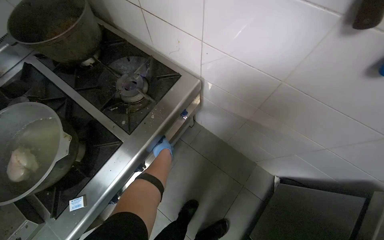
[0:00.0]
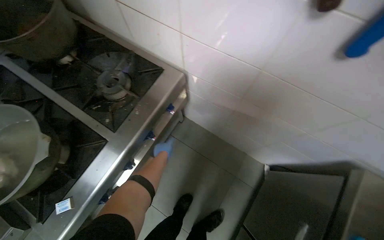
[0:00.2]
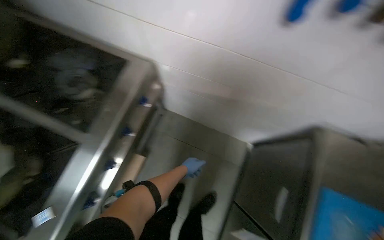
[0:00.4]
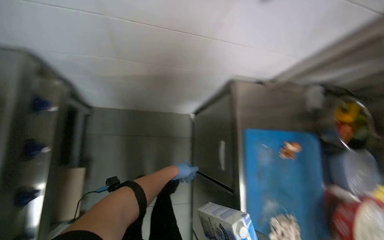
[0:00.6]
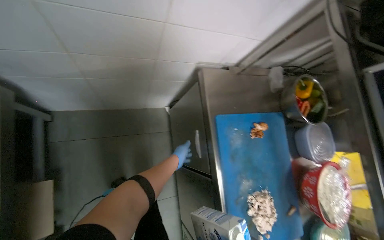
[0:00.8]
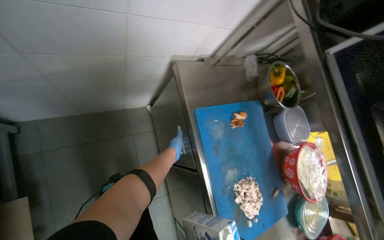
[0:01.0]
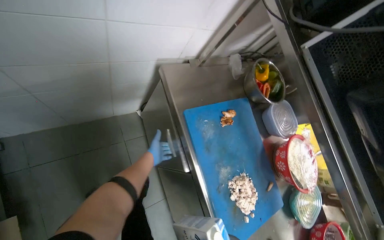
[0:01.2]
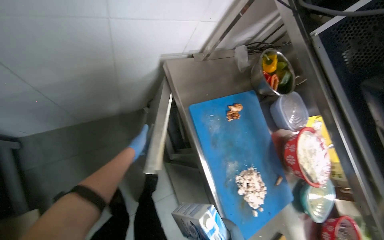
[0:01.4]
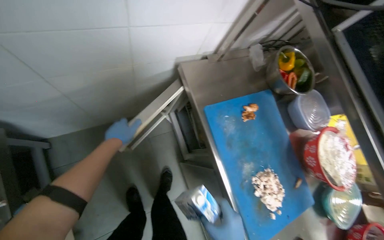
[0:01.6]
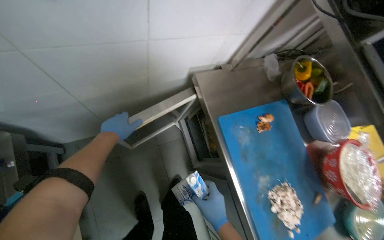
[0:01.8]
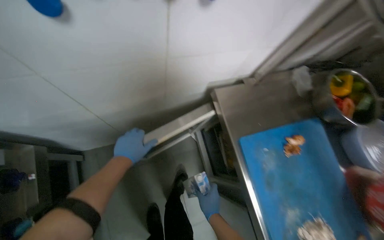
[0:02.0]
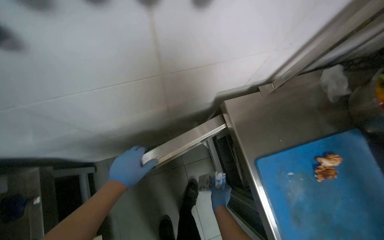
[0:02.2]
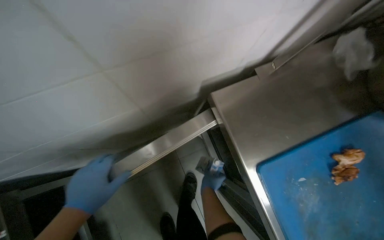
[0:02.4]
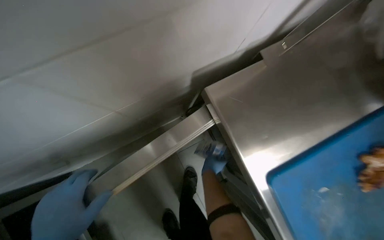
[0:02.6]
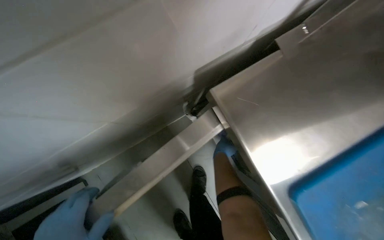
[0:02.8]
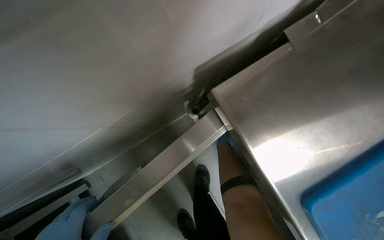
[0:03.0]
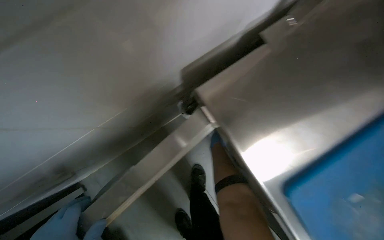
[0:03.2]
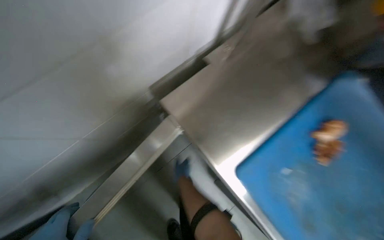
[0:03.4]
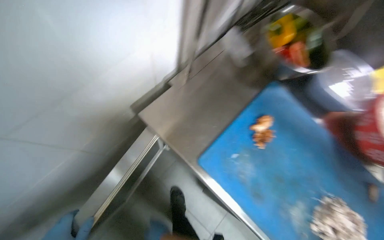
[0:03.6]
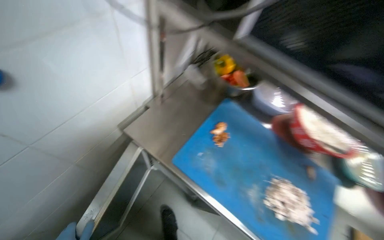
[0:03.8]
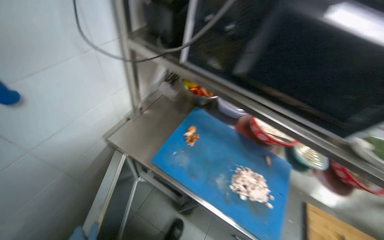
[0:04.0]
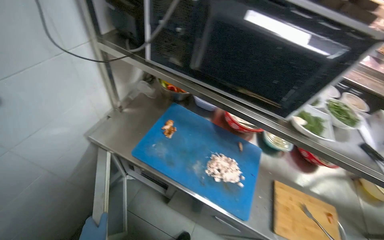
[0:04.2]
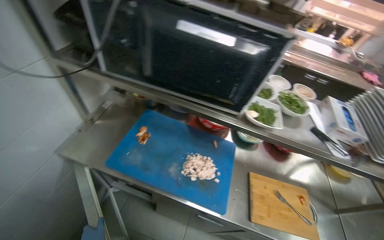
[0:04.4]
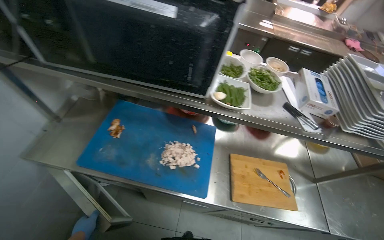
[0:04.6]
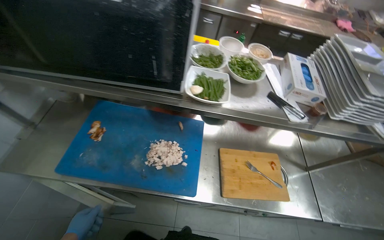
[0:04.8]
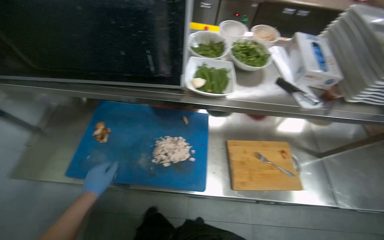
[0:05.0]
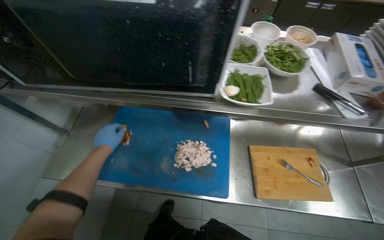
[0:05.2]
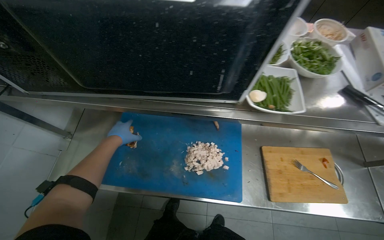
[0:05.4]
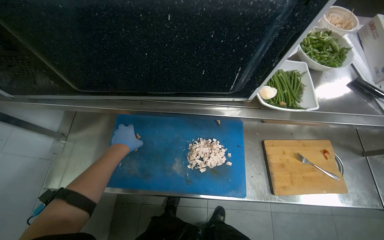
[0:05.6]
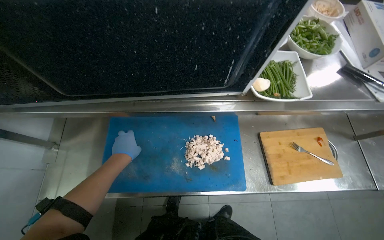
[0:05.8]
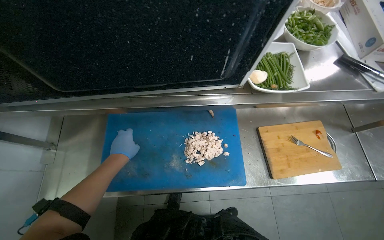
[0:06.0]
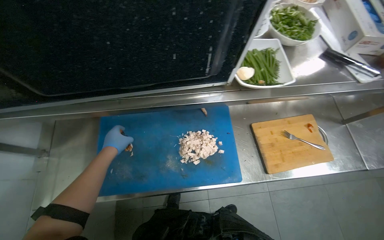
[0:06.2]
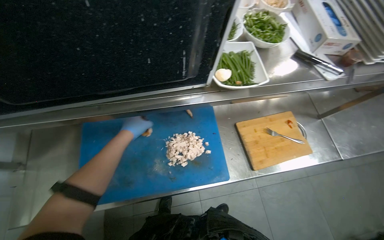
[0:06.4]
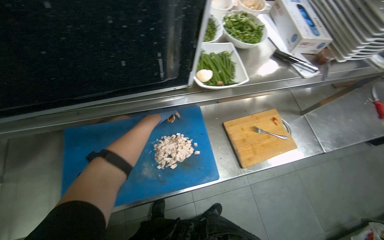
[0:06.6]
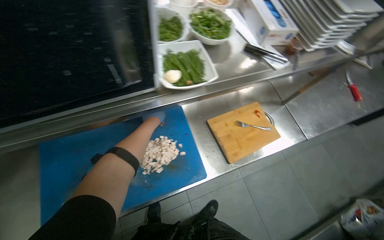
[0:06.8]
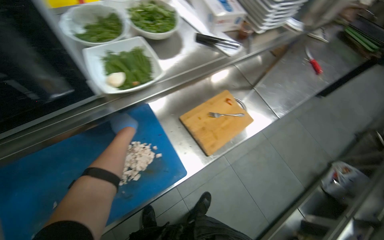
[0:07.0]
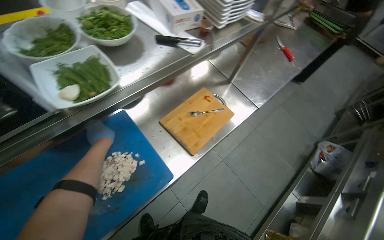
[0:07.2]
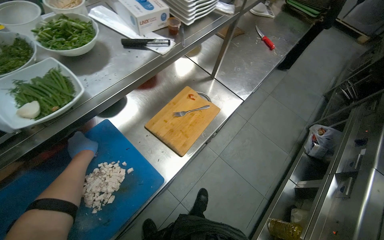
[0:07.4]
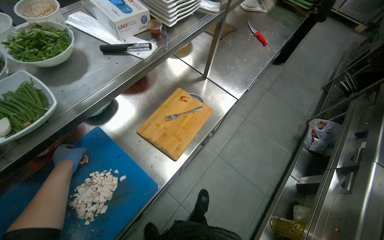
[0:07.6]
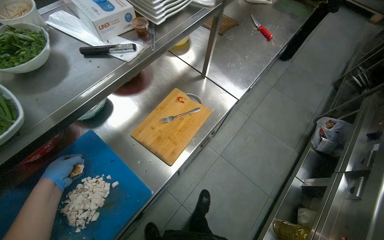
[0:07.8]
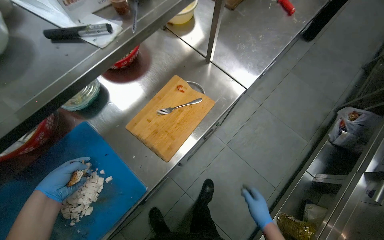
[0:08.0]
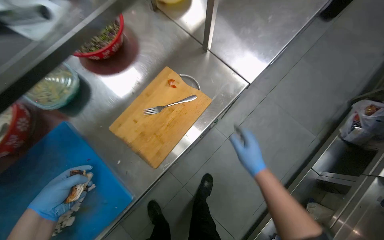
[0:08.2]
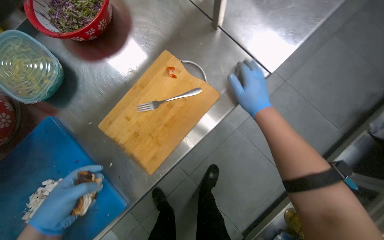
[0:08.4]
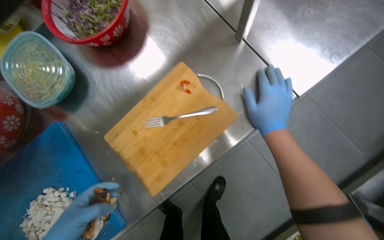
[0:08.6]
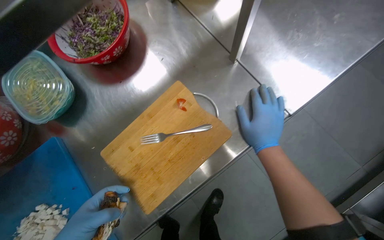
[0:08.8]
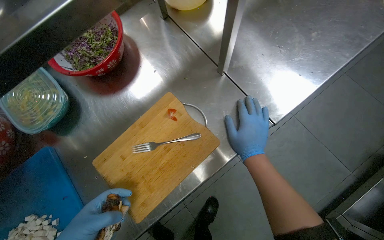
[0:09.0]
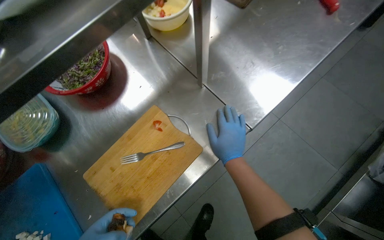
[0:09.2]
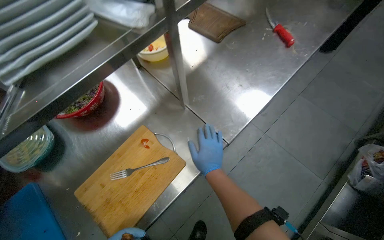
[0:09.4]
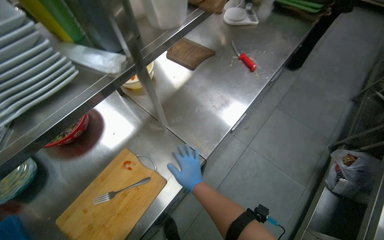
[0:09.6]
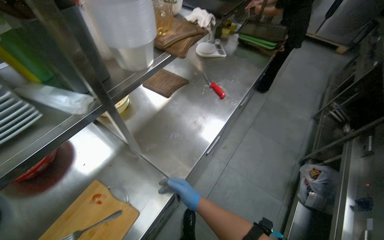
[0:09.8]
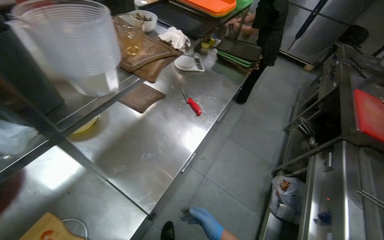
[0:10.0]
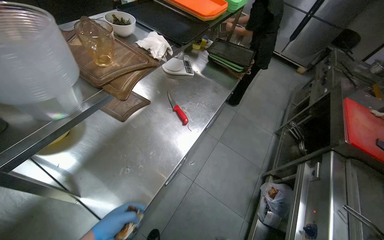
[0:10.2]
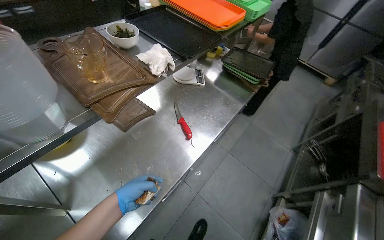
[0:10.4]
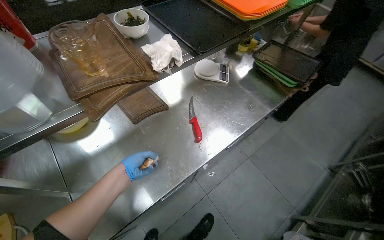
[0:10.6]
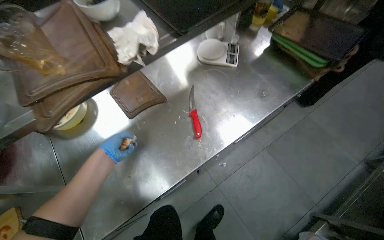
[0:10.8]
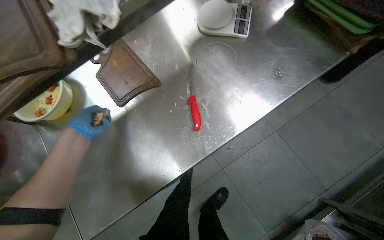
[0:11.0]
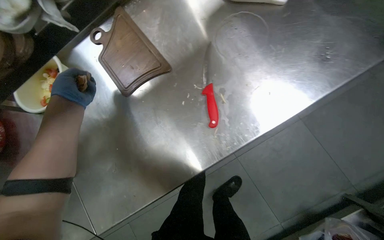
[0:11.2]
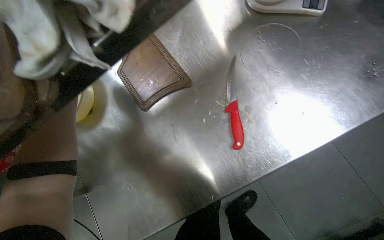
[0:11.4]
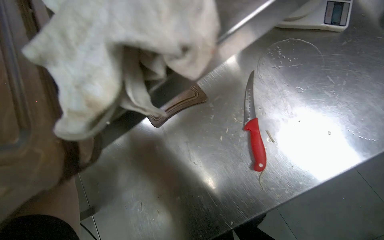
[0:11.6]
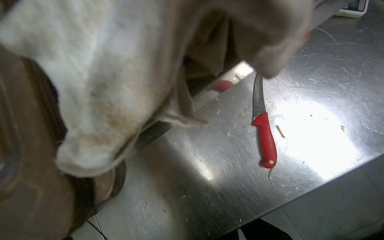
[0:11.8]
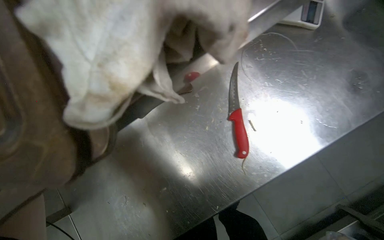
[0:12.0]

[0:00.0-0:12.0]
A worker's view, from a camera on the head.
Job: preparing food.
The whole recording: Organizing kitchen items. The worker organizes the kitchen items.
0:00.0 to 0:01.6: The head rotates approximately 60 degrees to the right. The wearer looks roughly 15 degrees further downward.
0:01.6 to 0:03.0: The camera is carried roughly 50 cm. The camera sweeps to the left, by roughly 15 degrees.
0:03.0 to 0:04.4: The camera travels approximately 70 cm. The wearer's head swings about 45 degrees to the right. The camera pitches upward, by about 25 degrees.
0:04.4 to 0:06.0: The wearer looks some 20 degrees further downward.
0:06.0 to 0:07.6: The head turns to the right by some 45 degrees.
0:07.6 to 0:09.0: The head travels some 50 cm. The view tips downward by approximately 15 degrees.
0:09.0 to 0:10.4: The camera is carried some 50 cm. The view swings some 15 degrees to the right. The view tips upward by approximately 25 degrees.
0:10.4 to 0:12.0: The camera is carried roughly 50 cm. The camera sweeps to the left, by about 20 degrees. The view tips downward by about 25 degrees.

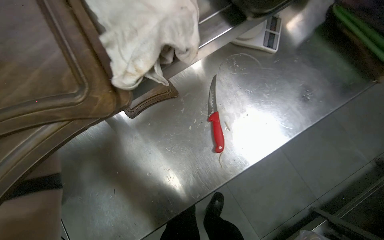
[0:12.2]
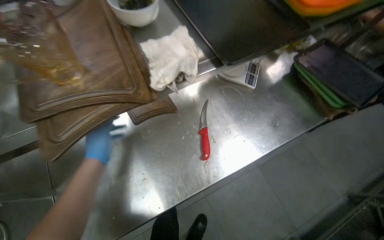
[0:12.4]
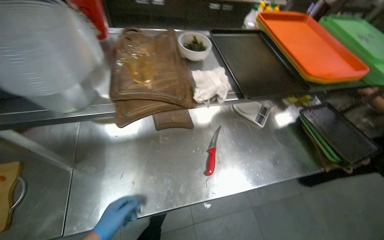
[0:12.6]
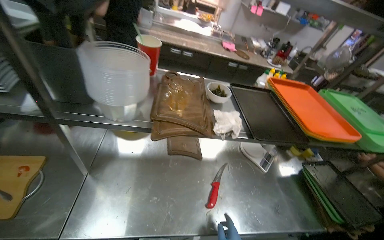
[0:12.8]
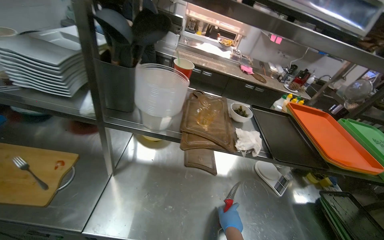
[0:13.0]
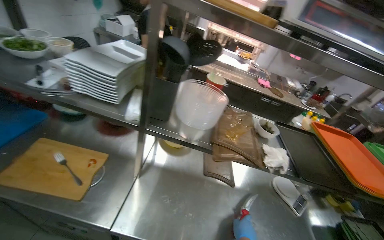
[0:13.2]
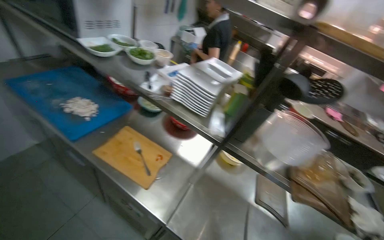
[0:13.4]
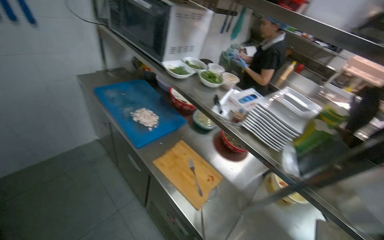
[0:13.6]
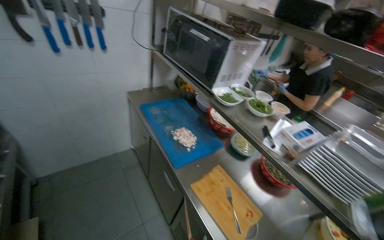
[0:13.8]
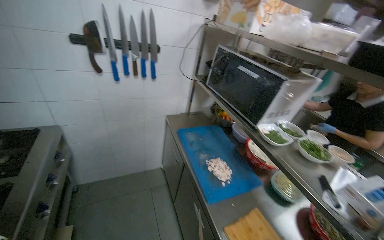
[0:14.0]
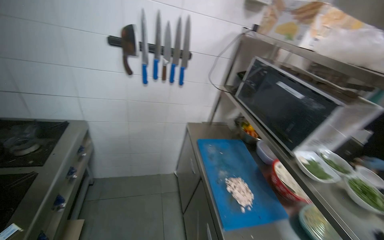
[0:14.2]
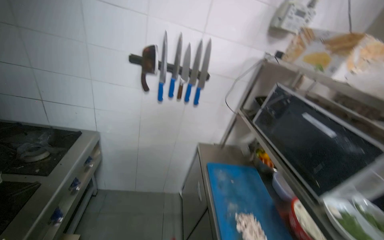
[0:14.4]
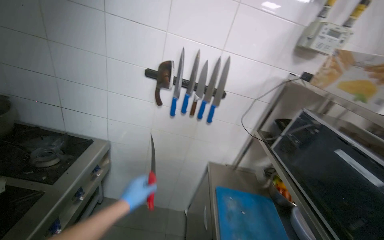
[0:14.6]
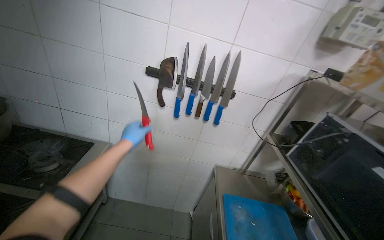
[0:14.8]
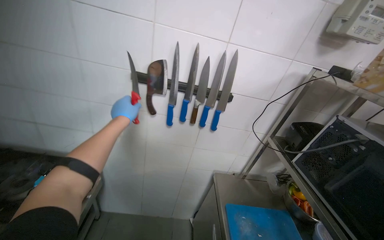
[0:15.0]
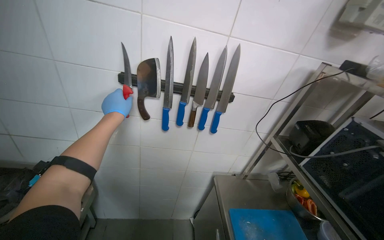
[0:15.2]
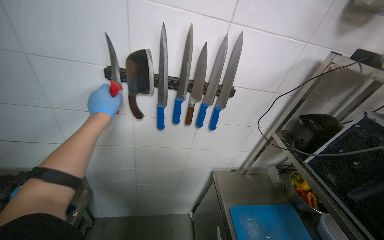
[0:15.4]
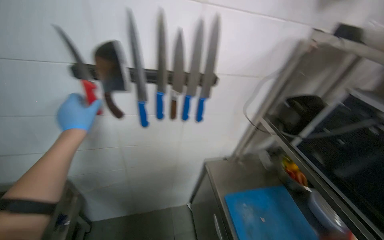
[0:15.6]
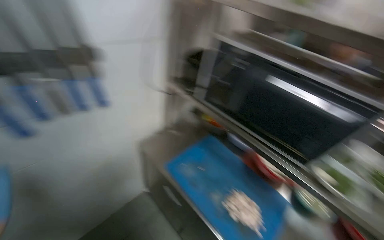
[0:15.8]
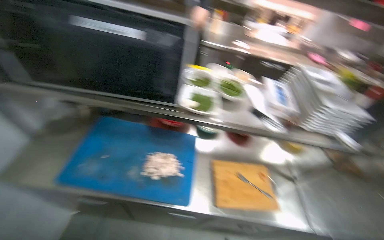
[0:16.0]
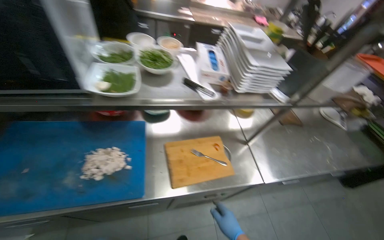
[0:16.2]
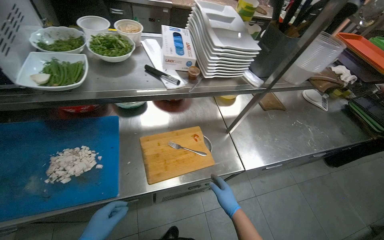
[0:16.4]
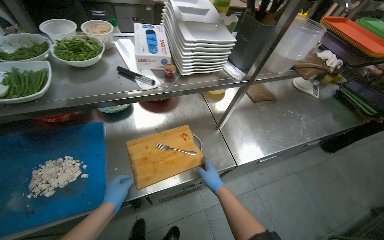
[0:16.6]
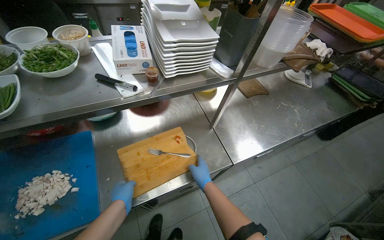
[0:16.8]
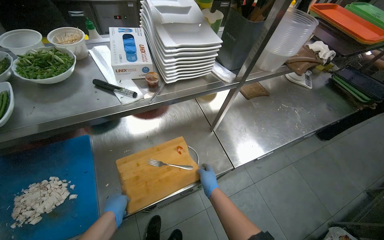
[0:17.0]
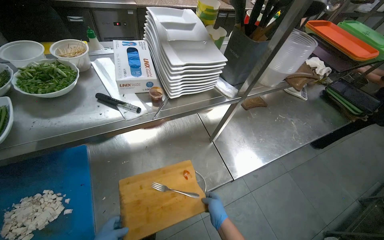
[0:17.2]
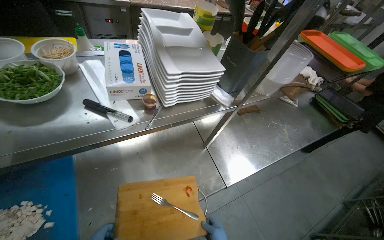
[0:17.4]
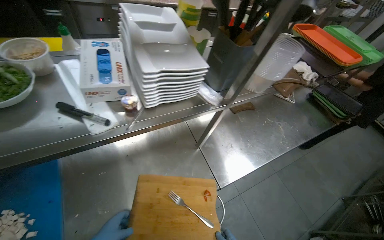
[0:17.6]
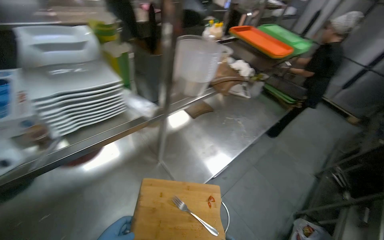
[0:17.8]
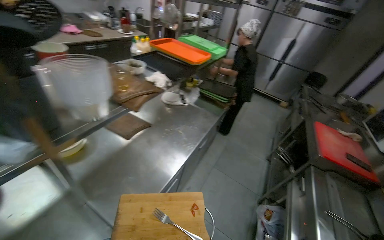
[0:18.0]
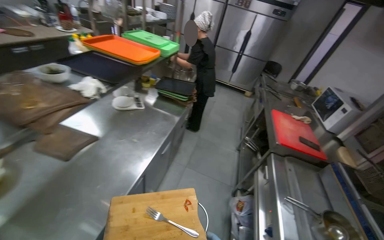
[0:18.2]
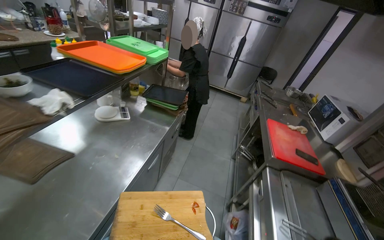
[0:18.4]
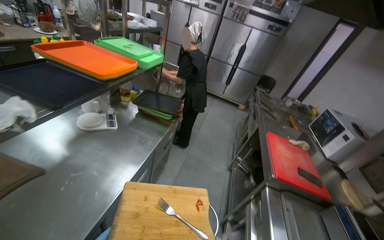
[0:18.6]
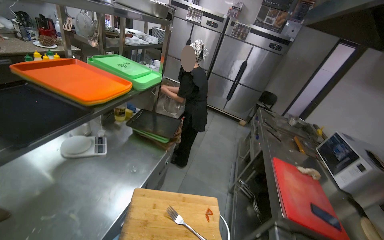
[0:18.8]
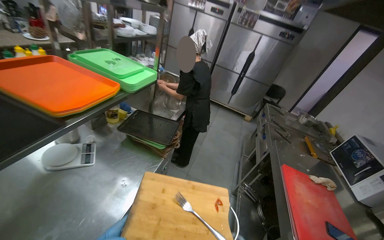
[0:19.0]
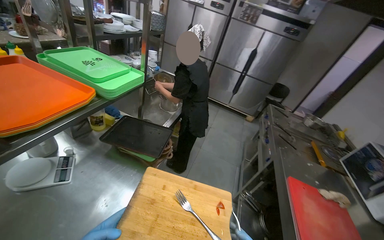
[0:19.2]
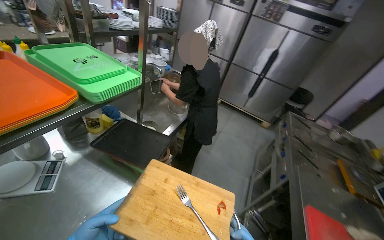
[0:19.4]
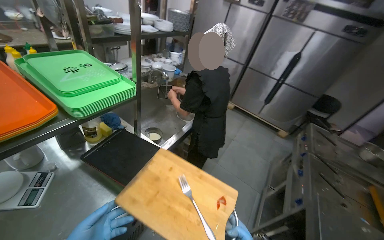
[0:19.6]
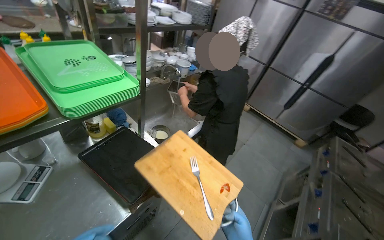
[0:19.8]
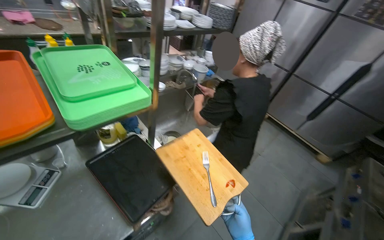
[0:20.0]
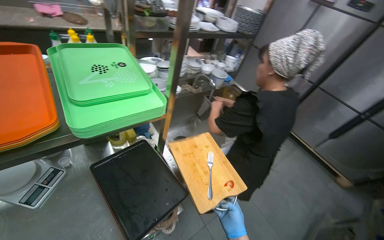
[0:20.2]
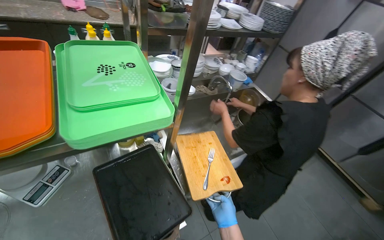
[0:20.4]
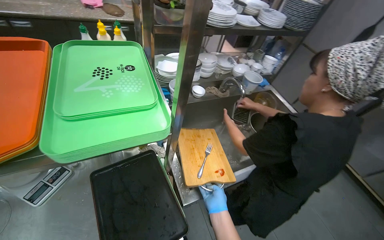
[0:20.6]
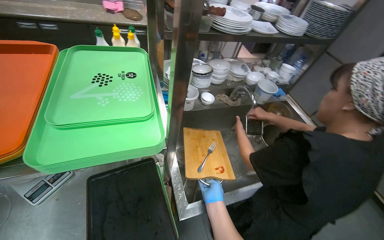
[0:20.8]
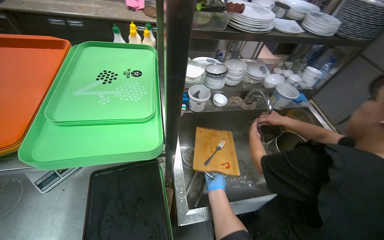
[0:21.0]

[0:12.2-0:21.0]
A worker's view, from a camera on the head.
Job: preparing food.
The whole recording: Organizing kitchen items. The worker organizes the kitchen items.
0:12.2 to 0:13.6: The head travels approximately 80 cm. The head rotates roughly 75 degrees to the left. The wearer looks approximately 50 degrees further upward.
0:13.6 to 0:15.2: The camera travels roughly 70 cm. The wearer looks about 40 degrees further to the left. The view tips upward by roughly 20 degrees.
0:15.2 to 0:16.6: The camera is carried about 2.5 m. The head turns to the right by roughly 65 degrees. The view tilts some 25 degrees downward.
0:16.6 to 0:18.0: The head turns to the right by about 40 degrees.
0:18.0 to 0:19.6: The camera is carried about 1 m.
0:19.6 to 0:21.0: The wearer moves about 50 cm. The head rotates roughly 45 degrees to the left.
